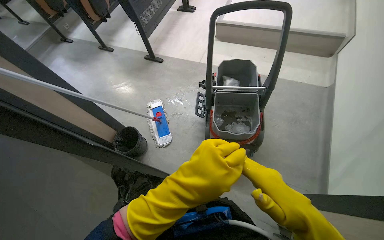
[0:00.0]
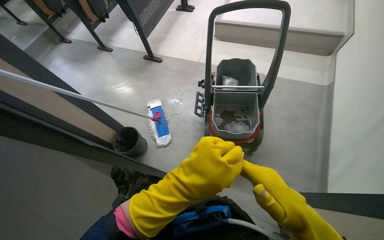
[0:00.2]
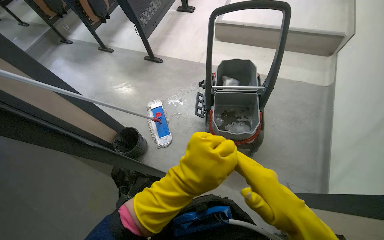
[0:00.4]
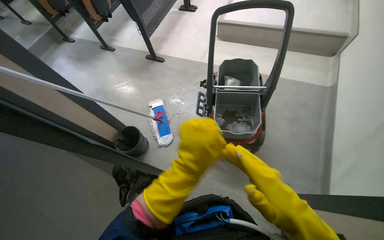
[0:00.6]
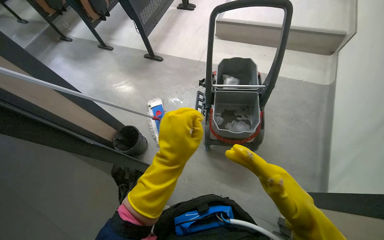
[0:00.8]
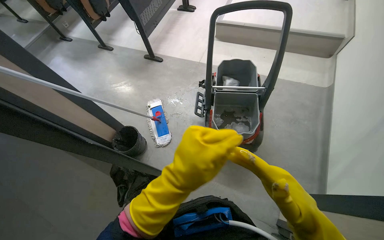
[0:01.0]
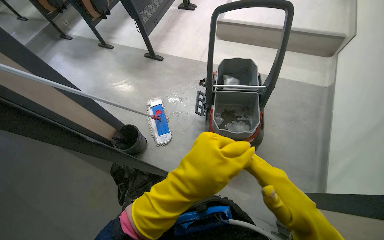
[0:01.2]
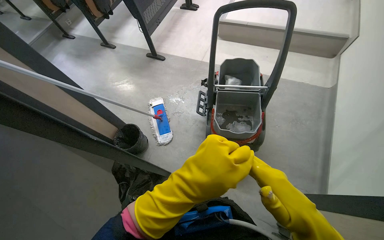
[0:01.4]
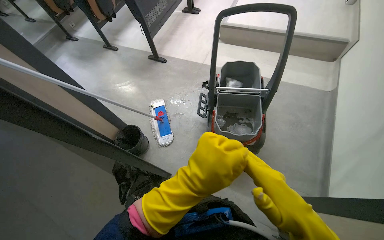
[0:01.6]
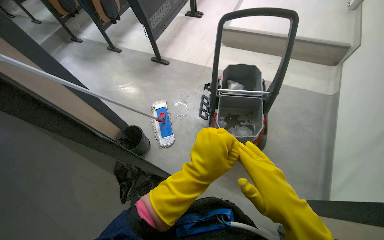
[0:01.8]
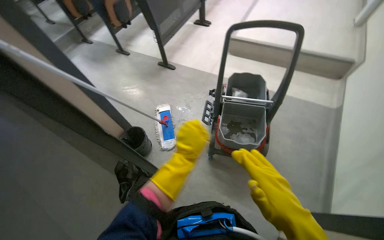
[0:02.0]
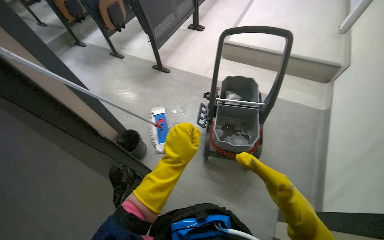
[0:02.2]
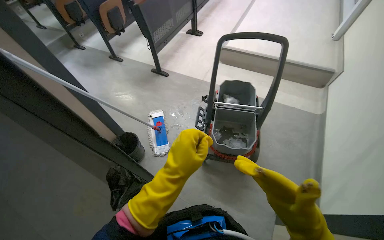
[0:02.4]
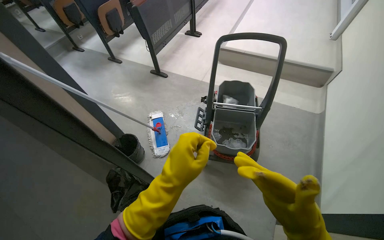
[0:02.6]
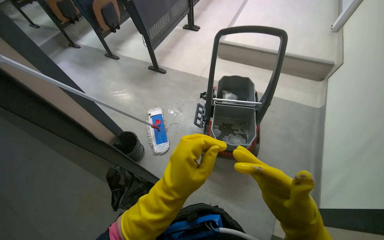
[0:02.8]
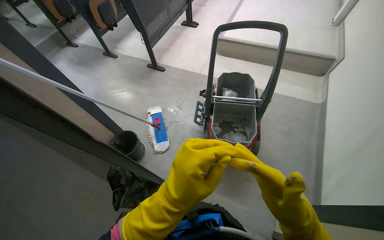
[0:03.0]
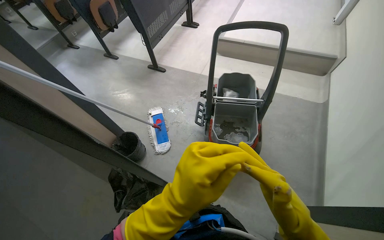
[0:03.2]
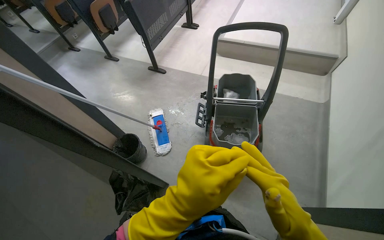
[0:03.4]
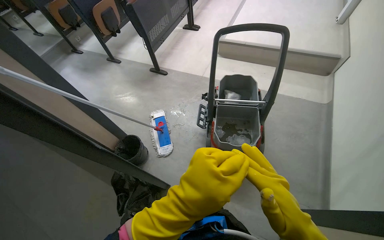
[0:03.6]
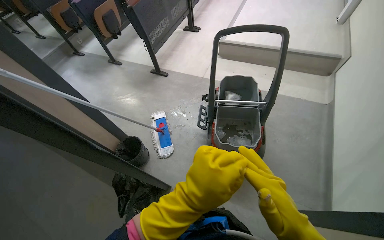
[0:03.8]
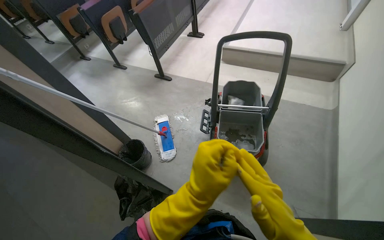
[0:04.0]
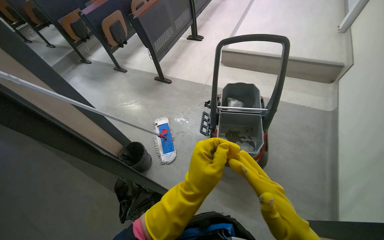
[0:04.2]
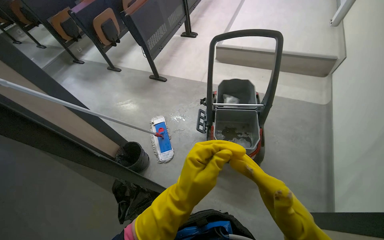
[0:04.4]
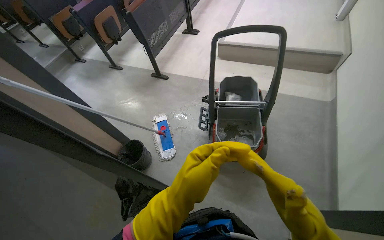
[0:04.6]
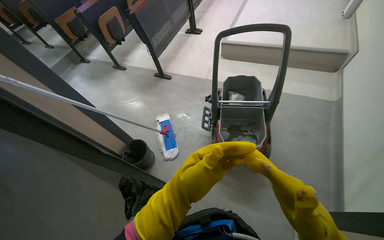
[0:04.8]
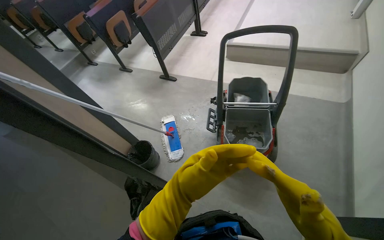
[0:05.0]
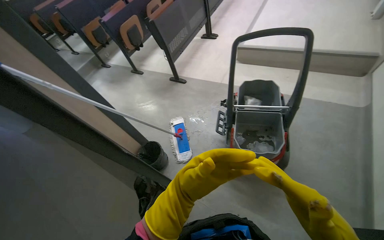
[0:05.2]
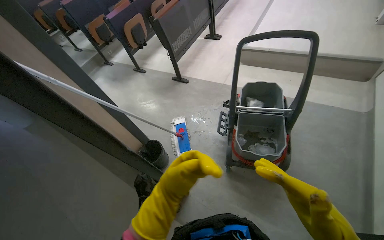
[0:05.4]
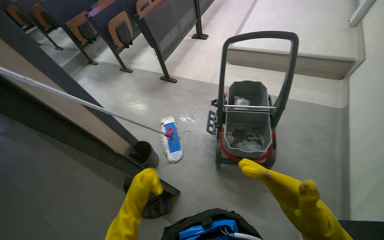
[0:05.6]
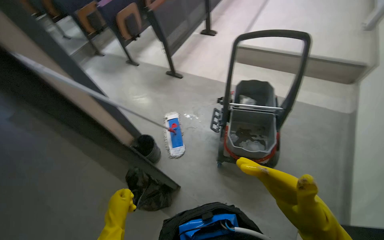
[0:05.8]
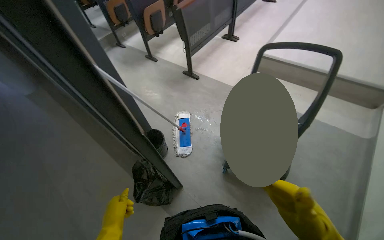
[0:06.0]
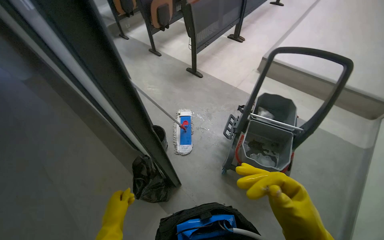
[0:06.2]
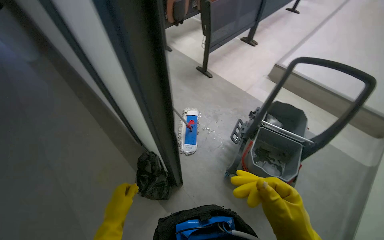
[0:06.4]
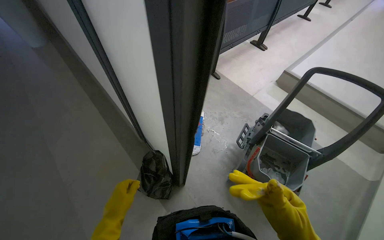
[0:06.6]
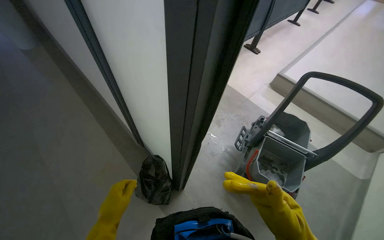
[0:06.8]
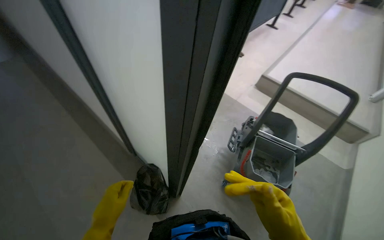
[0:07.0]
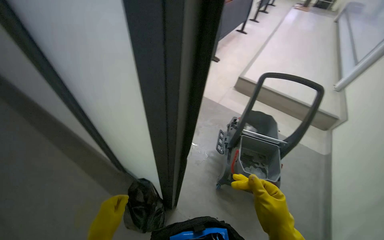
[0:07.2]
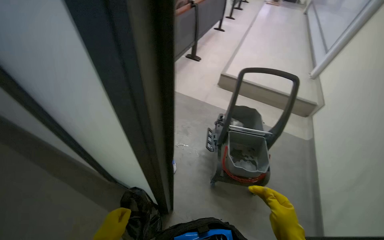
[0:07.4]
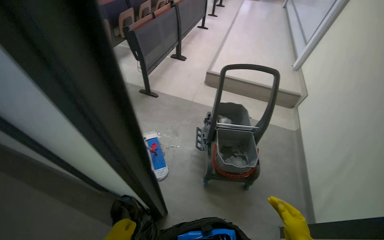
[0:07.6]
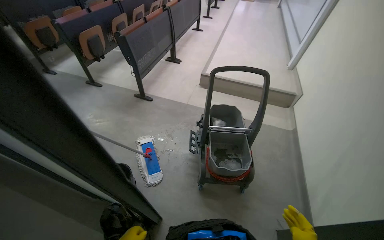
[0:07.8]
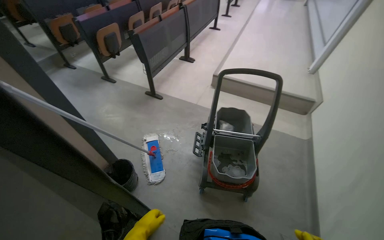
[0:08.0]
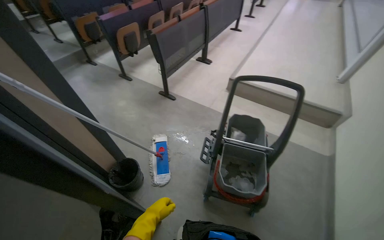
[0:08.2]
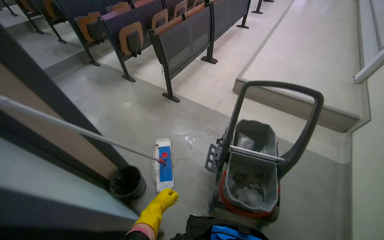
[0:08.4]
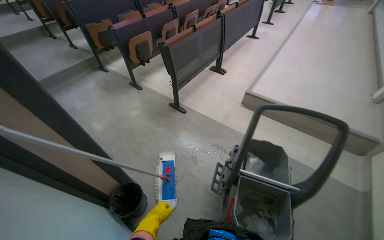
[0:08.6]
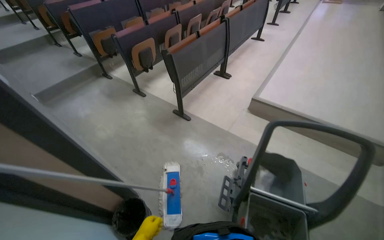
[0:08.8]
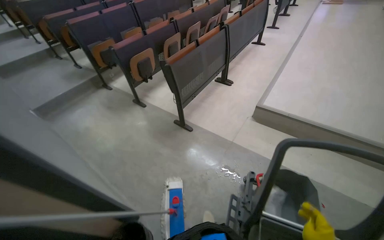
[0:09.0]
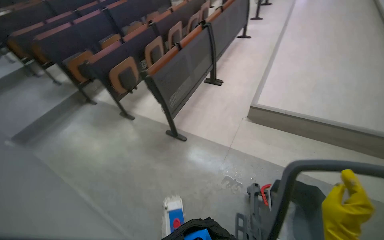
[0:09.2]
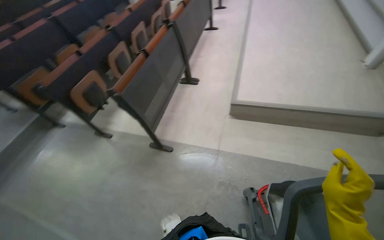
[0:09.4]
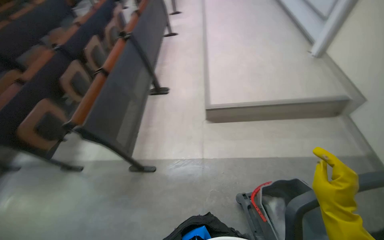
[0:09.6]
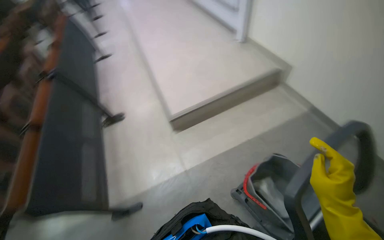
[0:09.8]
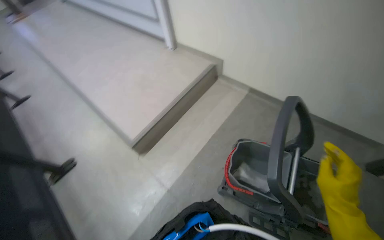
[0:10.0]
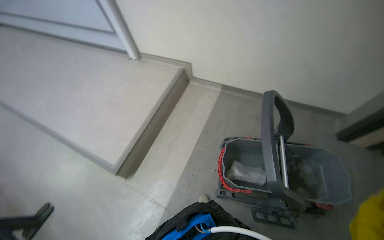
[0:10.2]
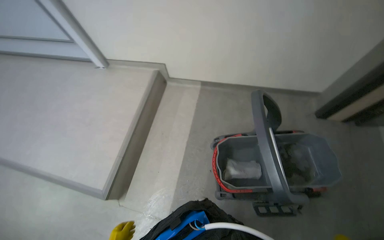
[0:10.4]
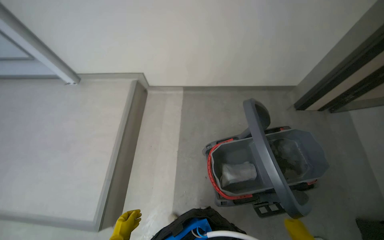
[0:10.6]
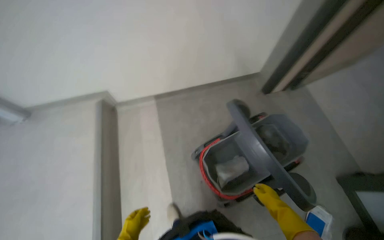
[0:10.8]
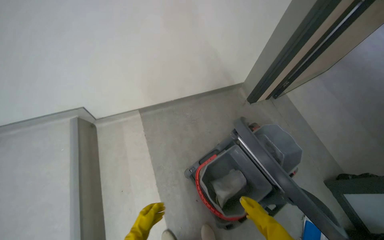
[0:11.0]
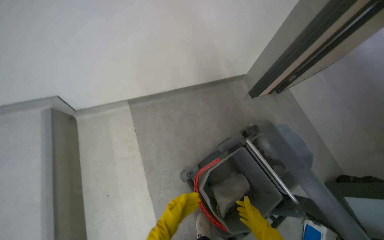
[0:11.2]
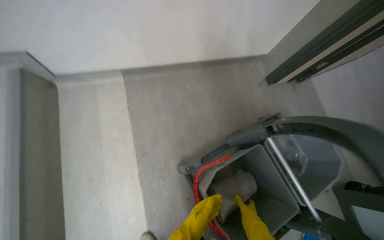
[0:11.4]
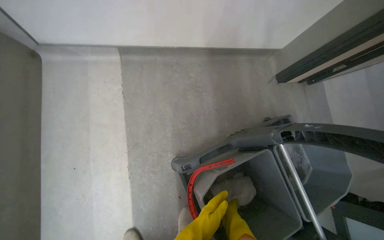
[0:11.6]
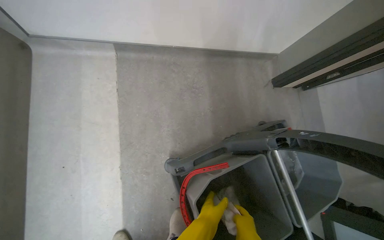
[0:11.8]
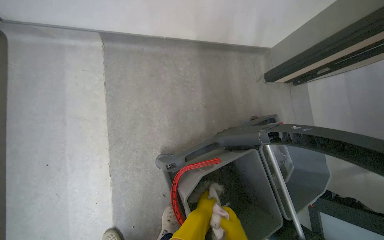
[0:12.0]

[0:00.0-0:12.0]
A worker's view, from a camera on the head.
Job: preparing cleaning supplies.
The whole recording: Preparing cleaning tools. The worker prepares cleaning tools by squeezing the mop and wringing a cloth in the bucket.
0:04.4 to 0:06.0: The left hand travels to the left and down the picture by some 35 cm.
0:06.0 to 0:07.6: The camera is aimed approximately 20 degrees further to the right.
0:07.6 to 0:09.0: The camera is carried approximately 50 cm. The view pans to the left by roughly 15 degrees.
0:09.0 to 0:10.4: The head travels about 70 cm. The head rotates about 110 degrees to the right.
0:10.4 to 0:12.0: The wearer moves approximately 70 cm. The wearer's head swings about 35 degrees to the right. The view tilts about 10 degrees downward.
